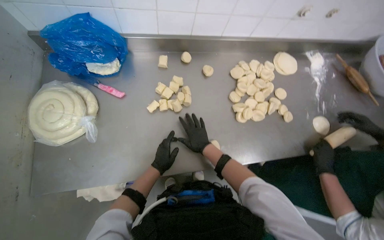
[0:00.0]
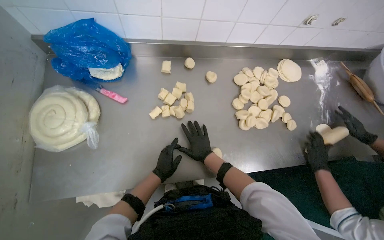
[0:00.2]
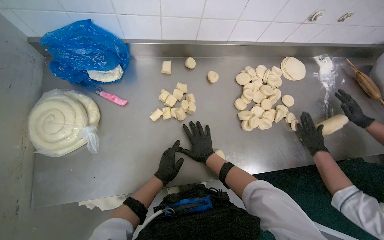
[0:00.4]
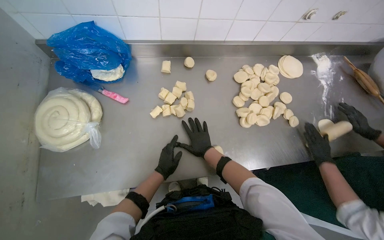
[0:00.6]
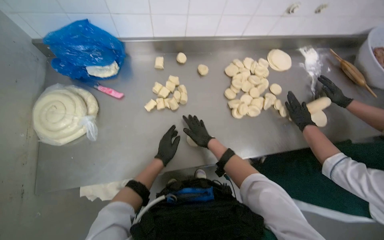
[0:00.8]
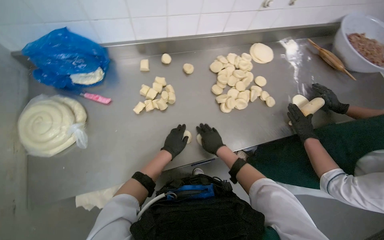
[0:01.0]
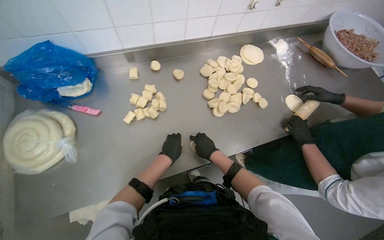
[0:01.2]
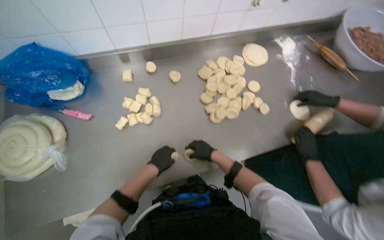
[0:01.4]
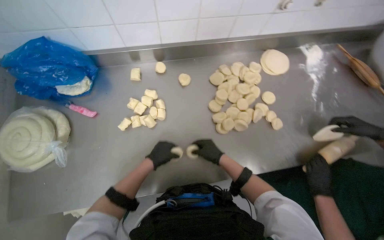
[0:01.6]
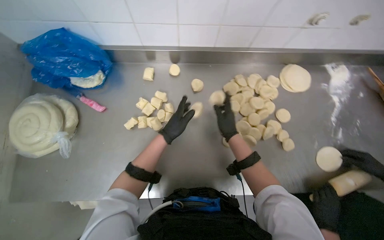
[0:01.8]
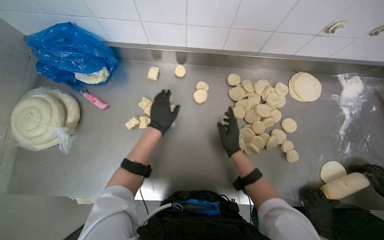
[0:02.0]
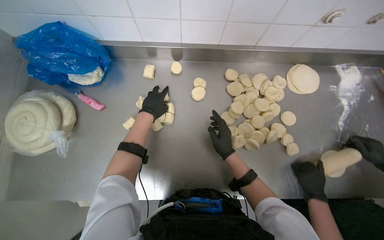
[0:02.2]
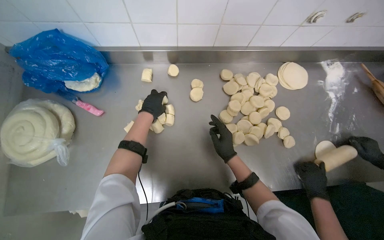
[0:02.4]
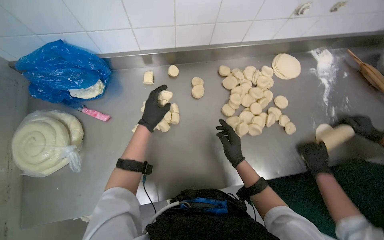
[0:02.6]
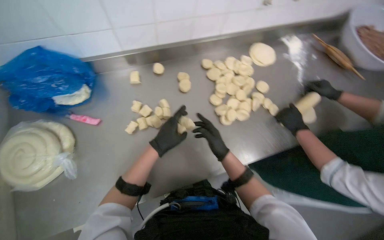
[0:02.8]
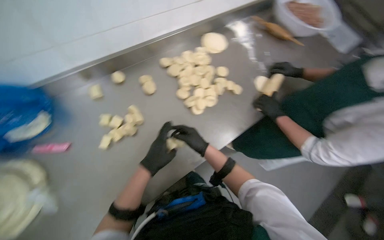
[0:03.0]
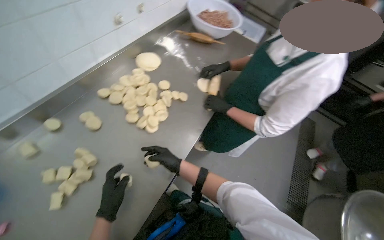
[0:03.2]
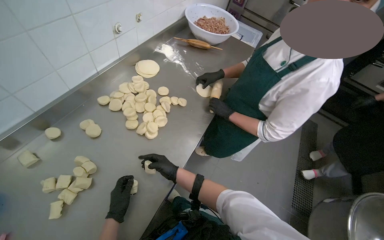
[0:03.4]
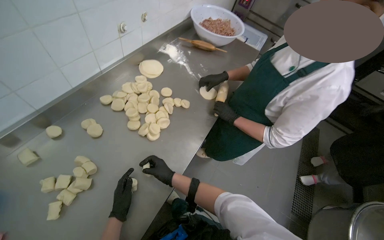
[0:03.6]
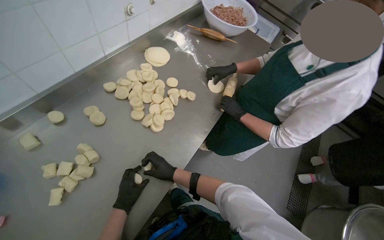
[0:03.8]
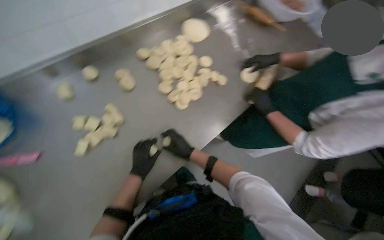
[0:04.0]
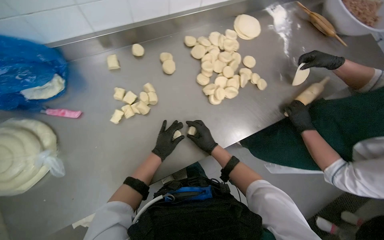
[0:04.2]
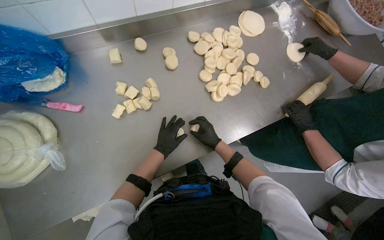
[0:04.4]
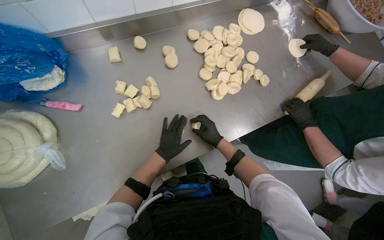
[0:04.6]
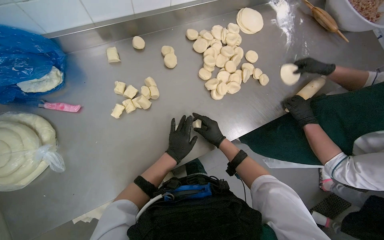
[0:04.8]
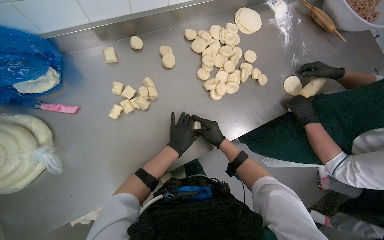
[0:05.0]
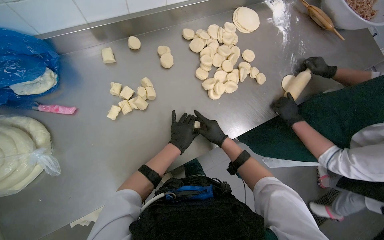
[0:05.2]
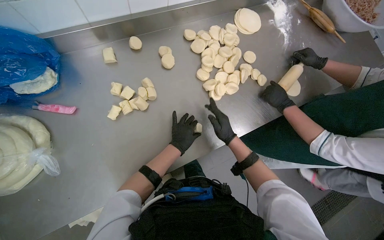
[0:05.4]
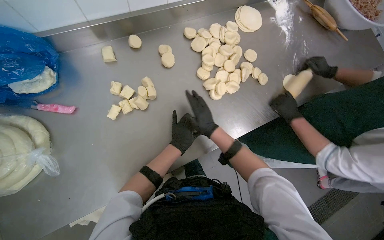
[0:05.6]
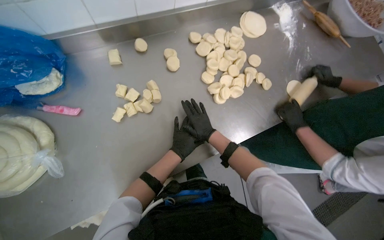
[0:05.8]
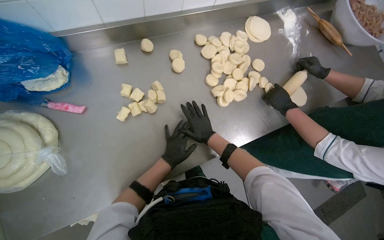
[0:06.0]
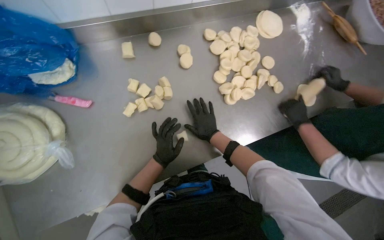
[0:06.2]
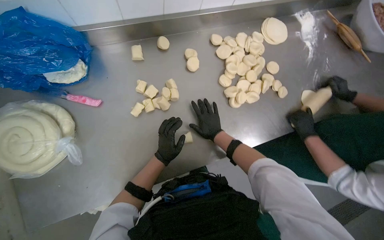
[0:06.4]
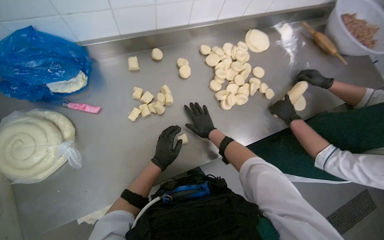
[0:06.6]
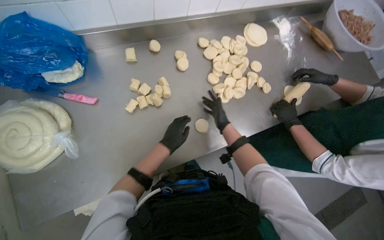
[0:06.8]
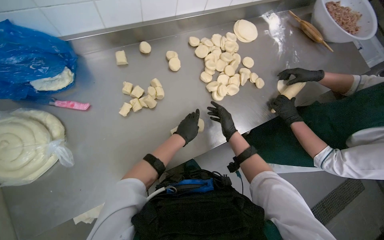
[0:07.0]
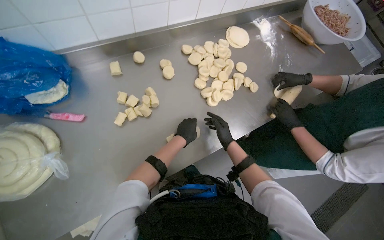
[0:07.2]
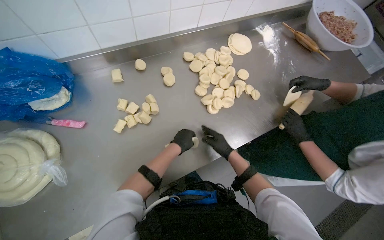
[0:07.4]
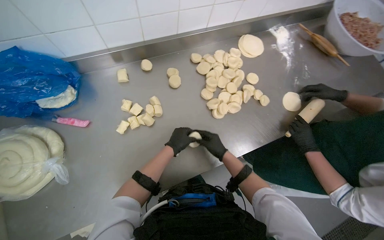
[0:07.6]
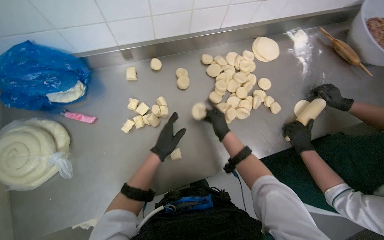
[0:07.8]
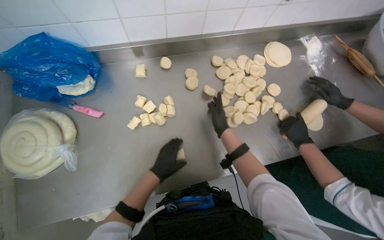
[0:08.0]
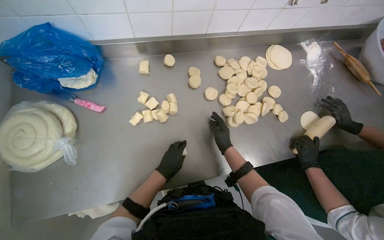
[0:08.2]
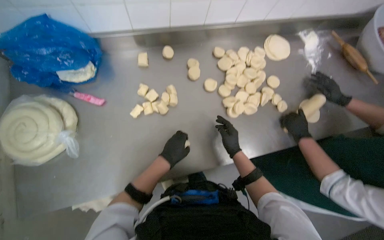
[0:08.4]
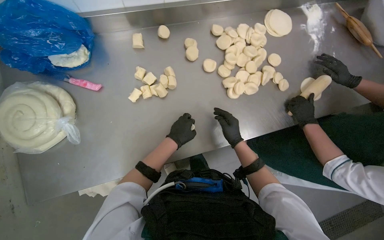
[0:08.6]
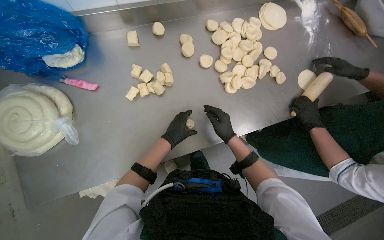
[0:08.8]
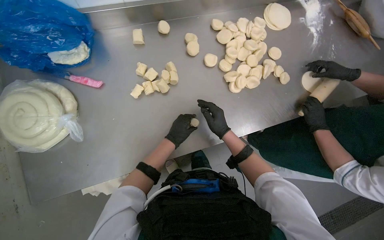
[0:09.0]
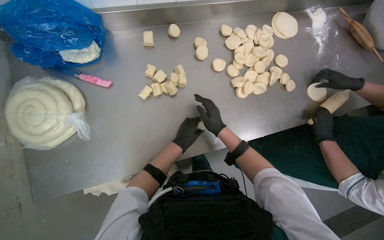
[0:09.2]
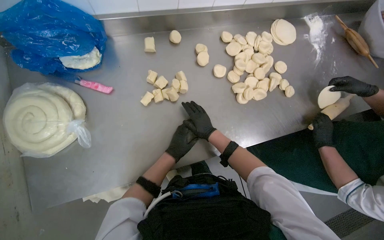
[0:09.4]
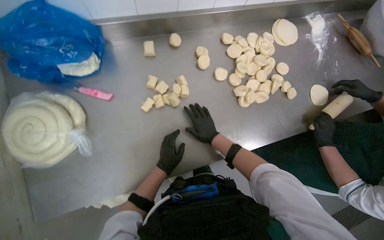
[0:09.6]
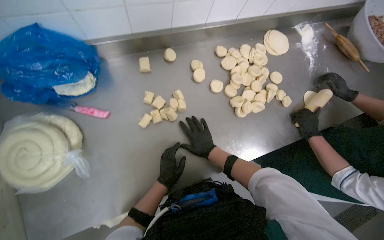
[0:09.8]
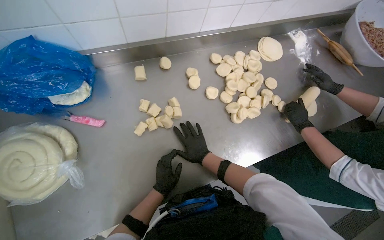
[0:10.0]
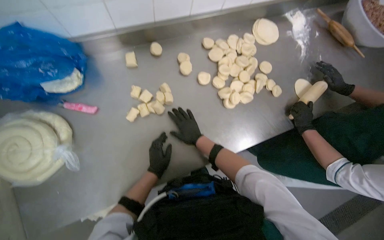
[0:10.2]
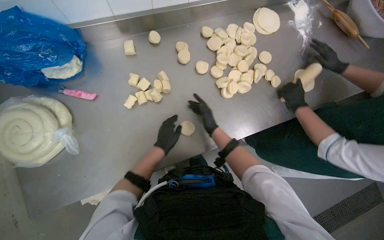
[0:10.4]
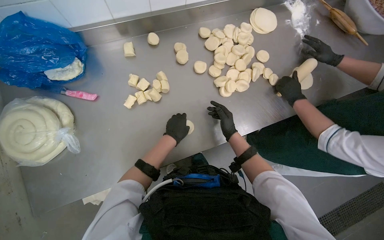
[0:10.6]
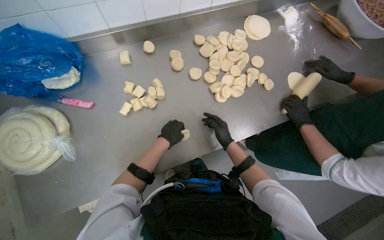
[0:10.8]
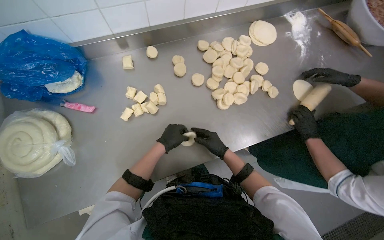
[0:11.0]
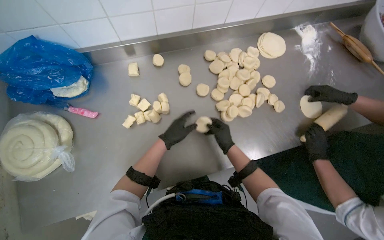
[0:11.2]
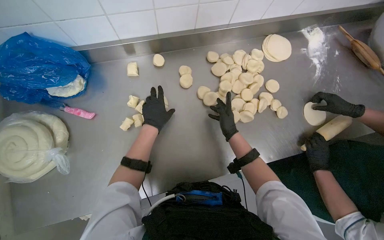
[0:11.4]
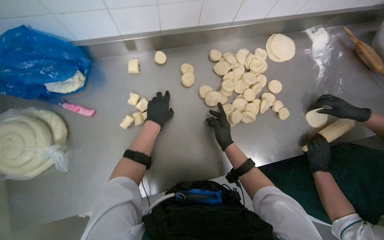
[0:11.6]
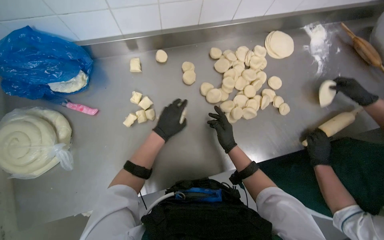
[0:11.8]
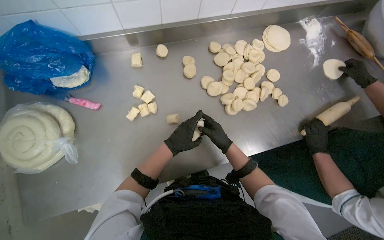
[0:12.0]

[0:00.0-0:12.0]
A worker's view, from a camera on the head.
Job: preparing food.
The whole recording: Shaping dough balls. The worker shapes small pieces of dough into balls on the metal table.
0:01.6 to 0:03.0: The wearer looks about 25 degrees further to the right.
0:04.4 to 0:06.0: The hands are busy where they are.
0:06.0 to 0:07.6: The left hand travels up the picture by roughly 10 cm.

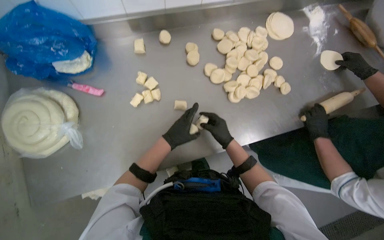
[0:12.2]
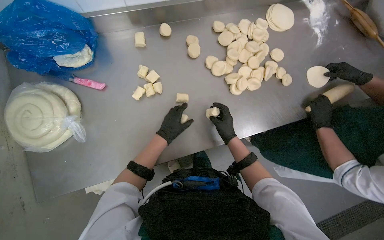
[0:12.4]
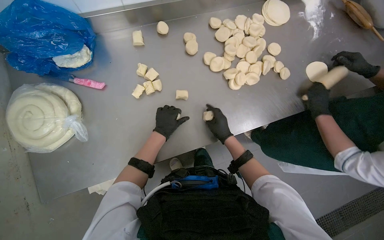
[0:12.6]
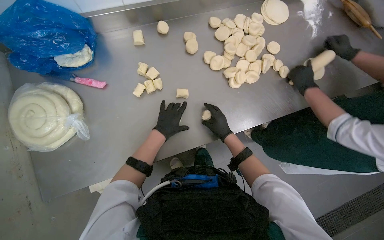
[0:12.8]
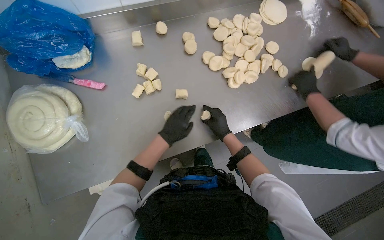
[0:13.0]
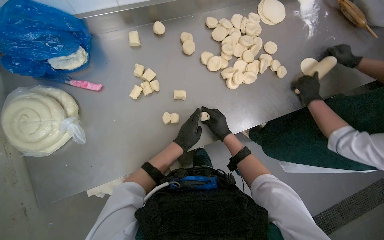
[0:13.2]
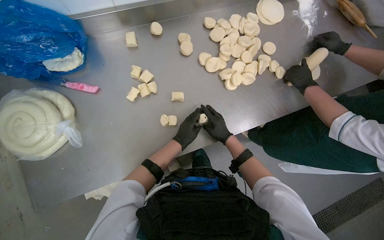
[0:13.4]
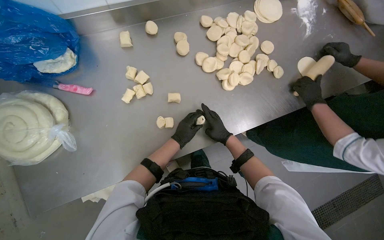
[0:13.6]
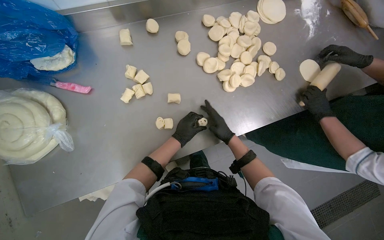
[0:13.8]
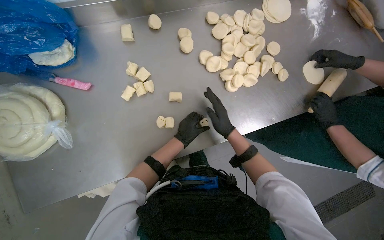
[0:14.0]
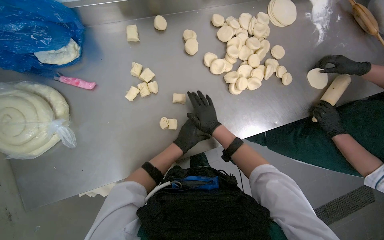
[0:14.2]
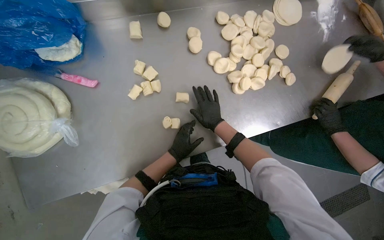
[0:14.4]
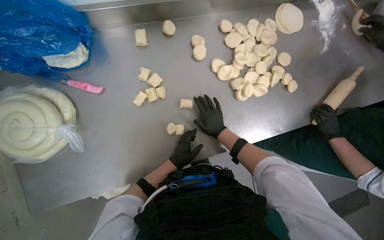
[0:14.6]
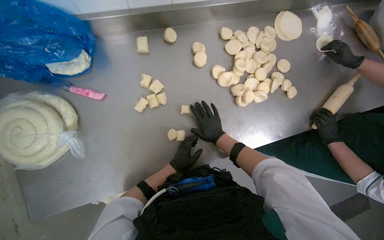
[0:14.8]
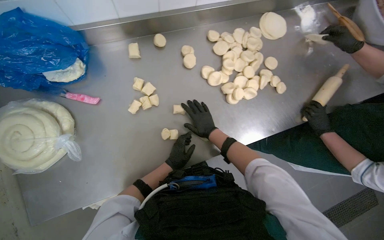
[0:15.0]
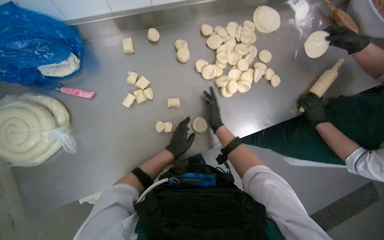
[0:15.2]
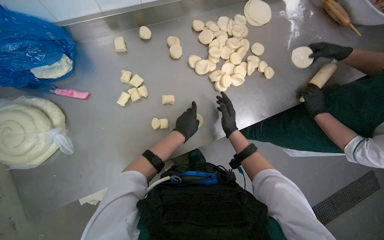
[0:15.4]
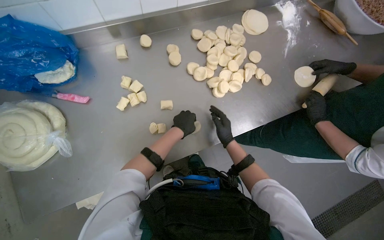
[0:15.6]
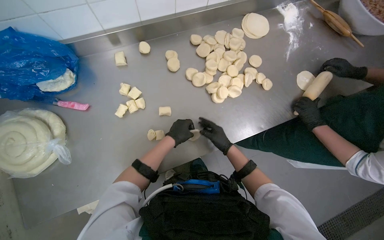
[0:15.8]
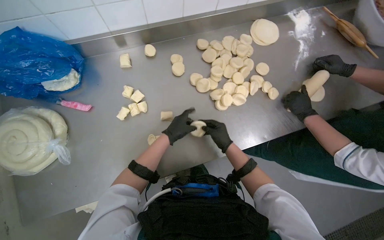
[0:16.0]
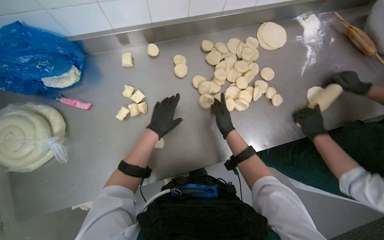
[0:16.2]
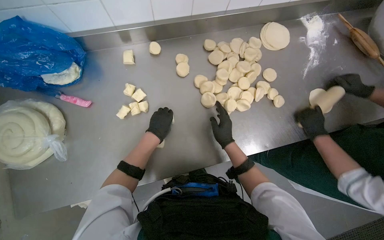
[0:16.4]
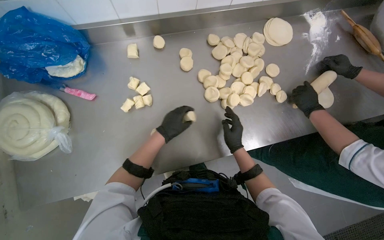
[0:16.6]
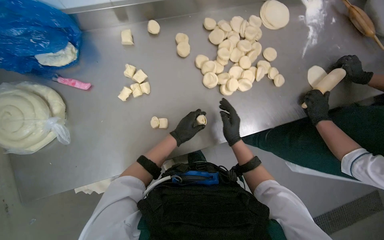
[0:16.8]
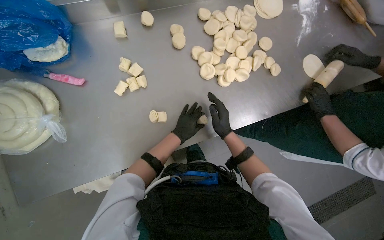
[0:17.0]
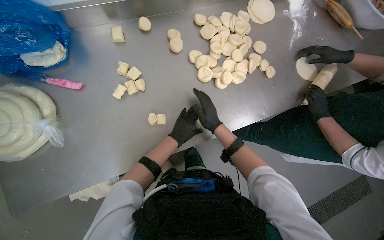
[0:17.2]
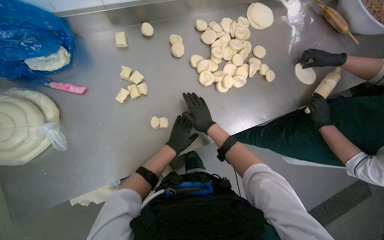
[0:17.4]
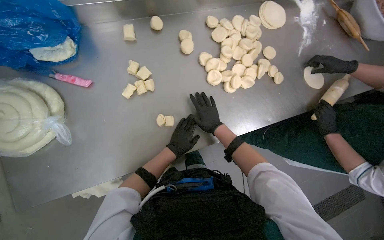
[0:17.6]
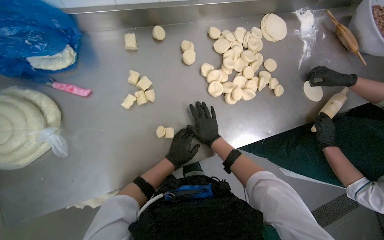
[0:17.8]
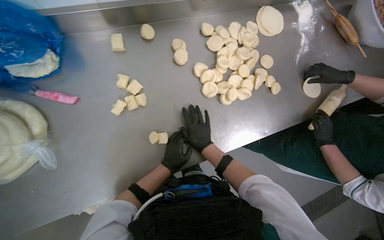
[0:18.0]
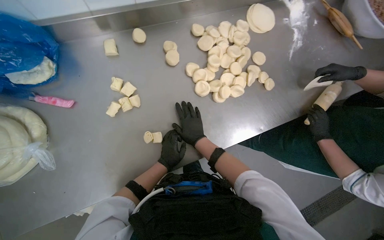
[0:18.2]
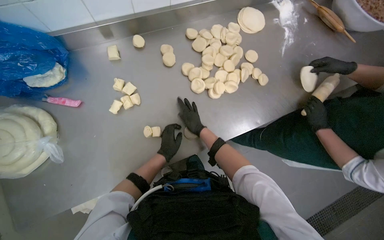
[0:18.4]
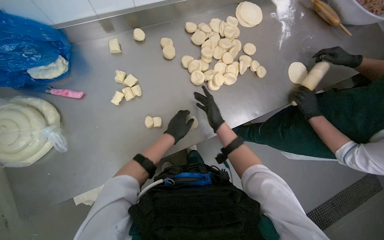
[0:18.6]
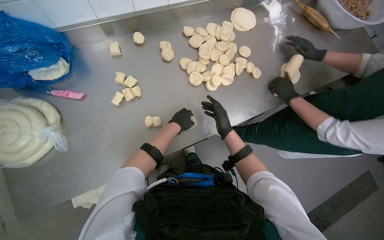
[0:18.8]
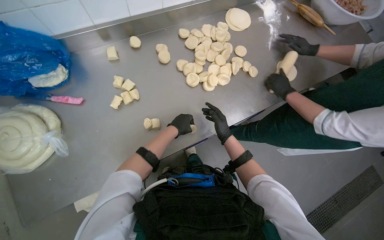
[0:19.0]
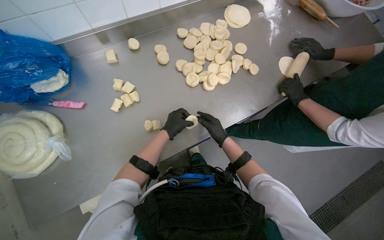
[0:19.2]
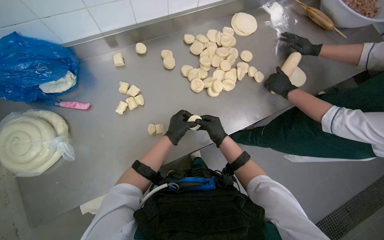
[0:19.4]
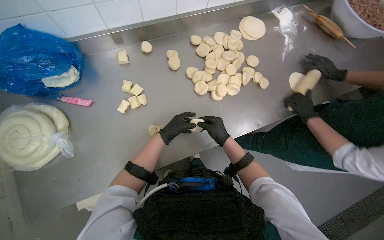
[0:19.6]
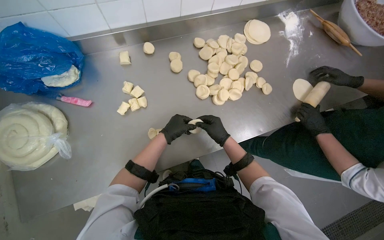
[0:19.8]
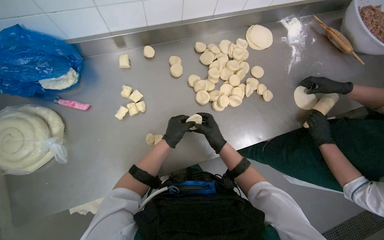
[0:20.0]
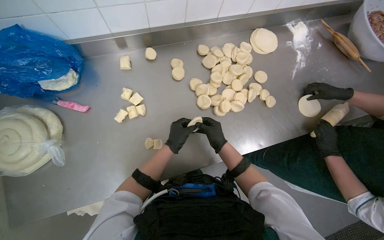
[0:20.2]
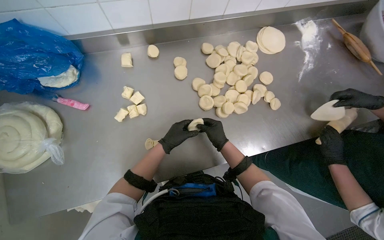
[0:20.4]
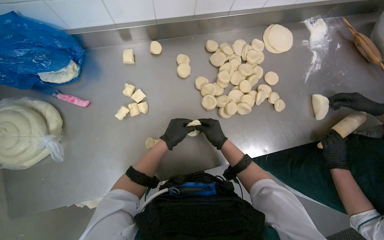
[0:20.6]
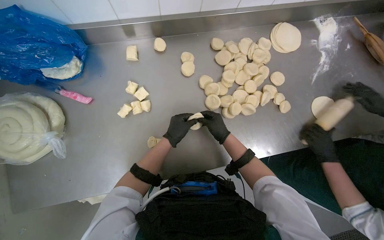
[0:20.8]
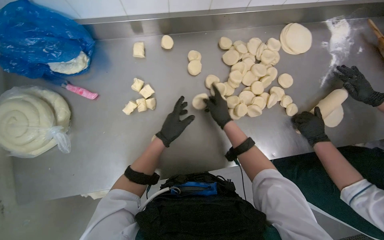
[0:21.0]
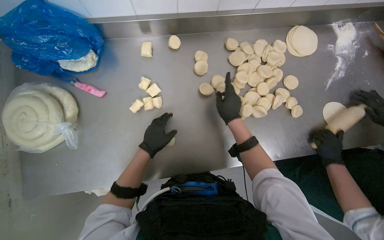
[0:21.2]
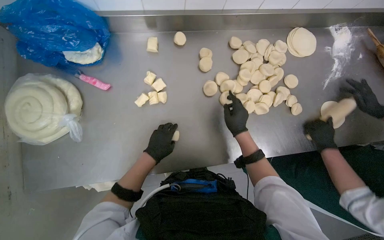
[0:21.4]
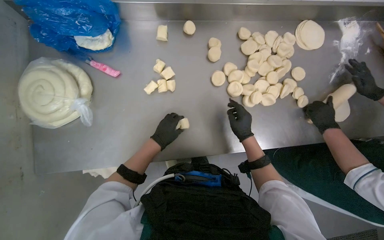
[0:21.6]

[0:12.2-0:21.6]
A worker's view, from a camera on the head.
Job: preparing food.
The whole recording: Shaping dough balls. The worker shapes small pieces of dough into balls on the metal table.
0:12.2 to 0:13.8: The left hand travels farther from the camera by about 10 cm.
0:13.8 to 0:15.4: The left hand travels down the picture and back again, some 5 cm each way.
0:18.4 to 0:20.0: The left hand moves up the picture, some 10 cm.
